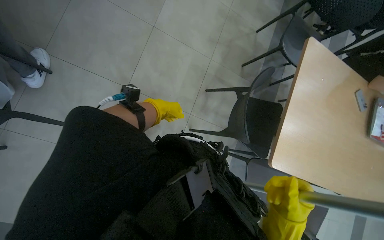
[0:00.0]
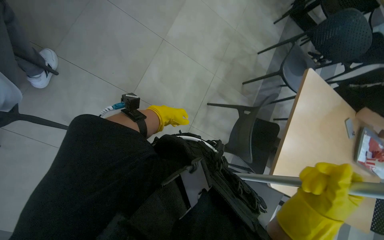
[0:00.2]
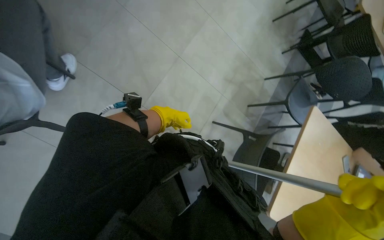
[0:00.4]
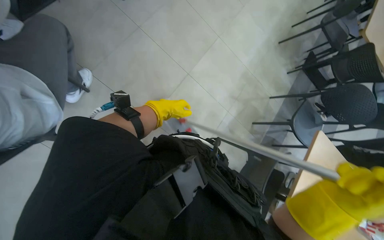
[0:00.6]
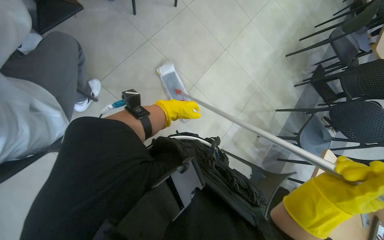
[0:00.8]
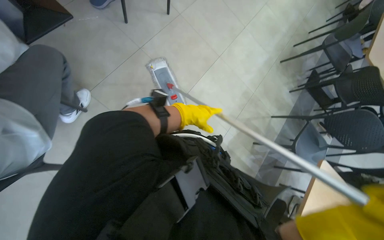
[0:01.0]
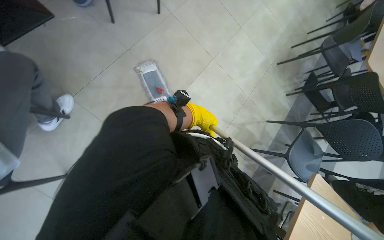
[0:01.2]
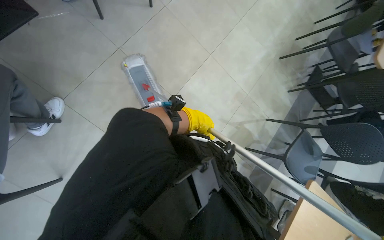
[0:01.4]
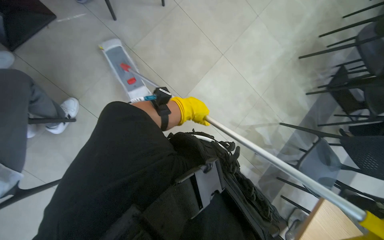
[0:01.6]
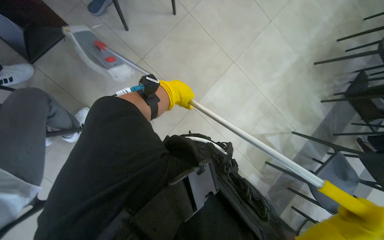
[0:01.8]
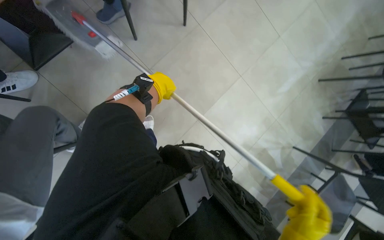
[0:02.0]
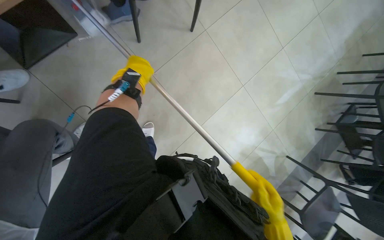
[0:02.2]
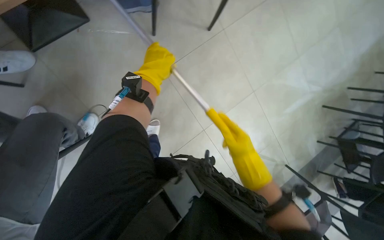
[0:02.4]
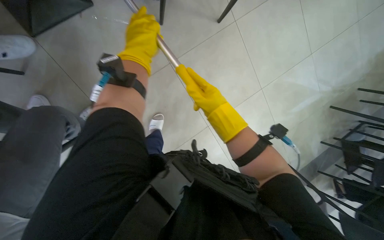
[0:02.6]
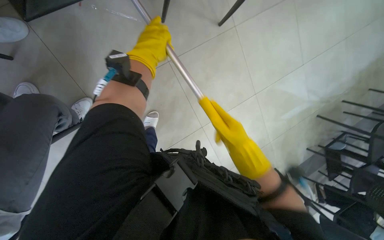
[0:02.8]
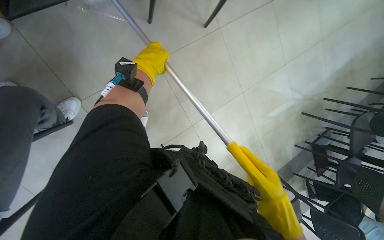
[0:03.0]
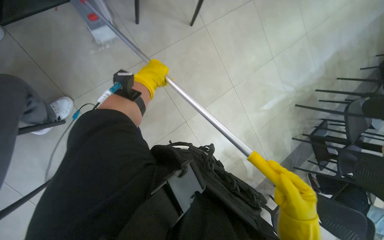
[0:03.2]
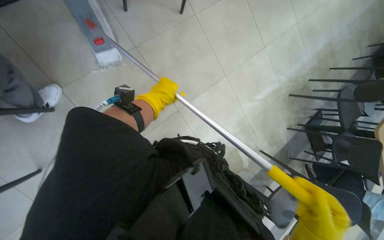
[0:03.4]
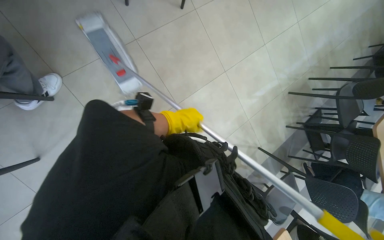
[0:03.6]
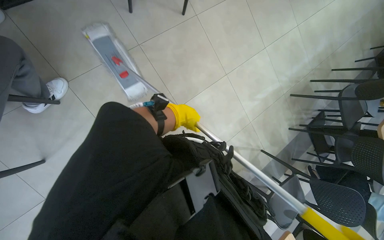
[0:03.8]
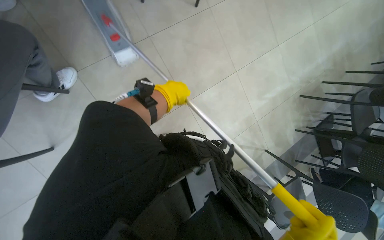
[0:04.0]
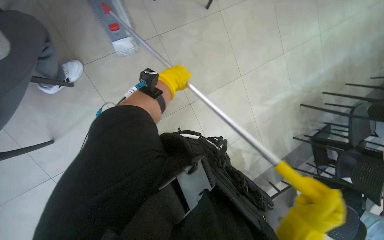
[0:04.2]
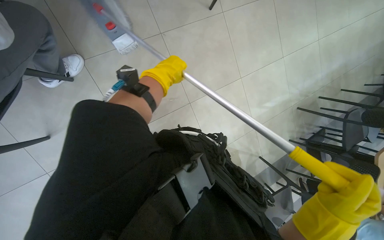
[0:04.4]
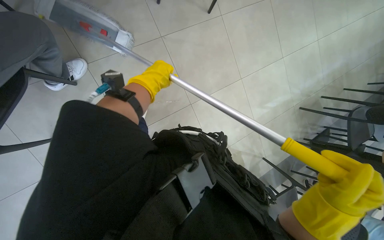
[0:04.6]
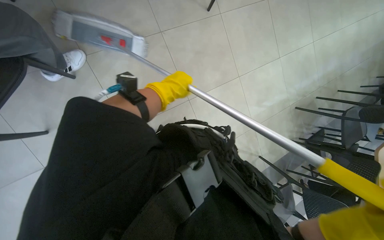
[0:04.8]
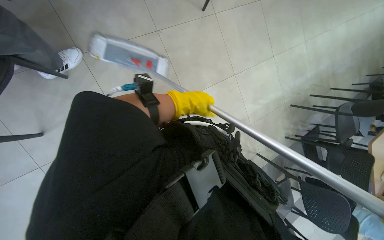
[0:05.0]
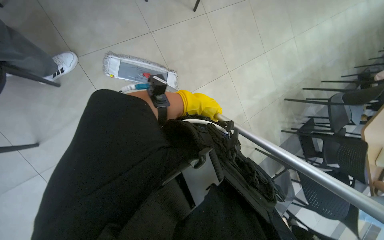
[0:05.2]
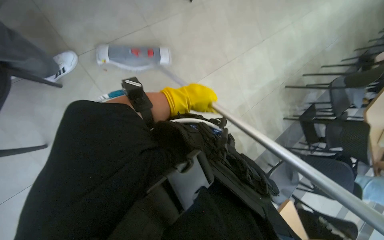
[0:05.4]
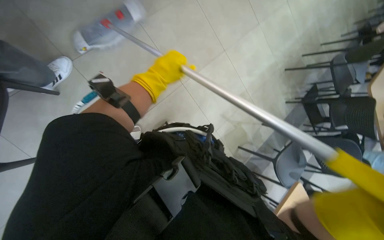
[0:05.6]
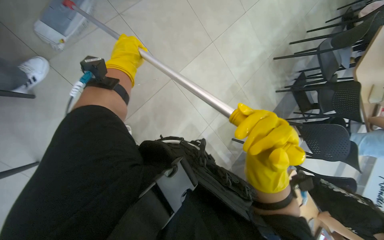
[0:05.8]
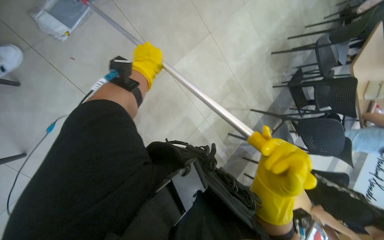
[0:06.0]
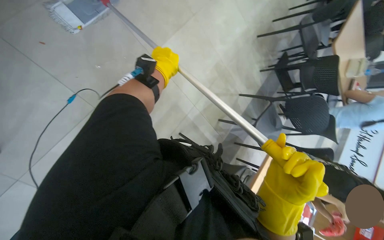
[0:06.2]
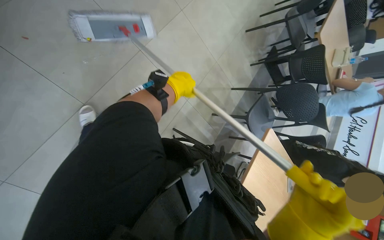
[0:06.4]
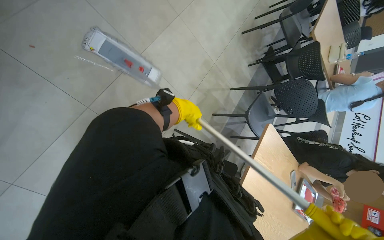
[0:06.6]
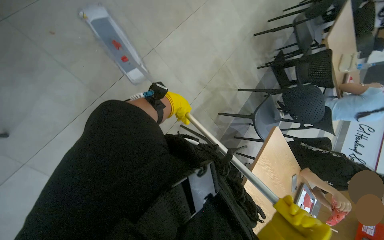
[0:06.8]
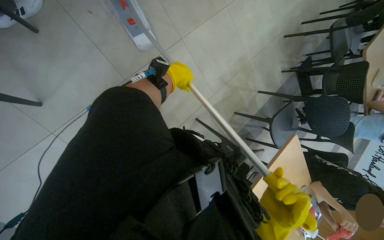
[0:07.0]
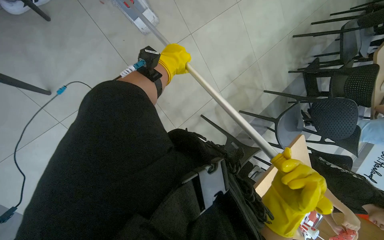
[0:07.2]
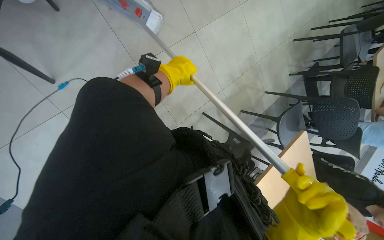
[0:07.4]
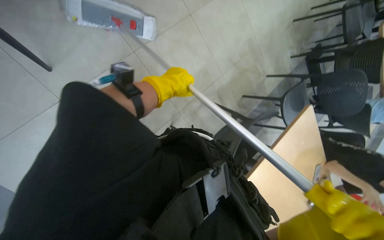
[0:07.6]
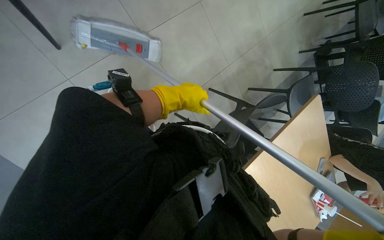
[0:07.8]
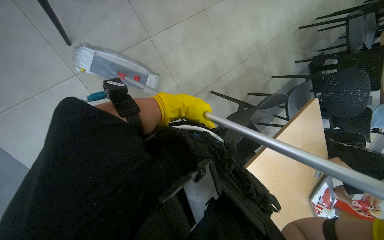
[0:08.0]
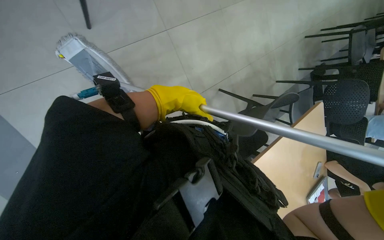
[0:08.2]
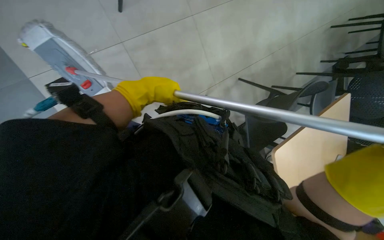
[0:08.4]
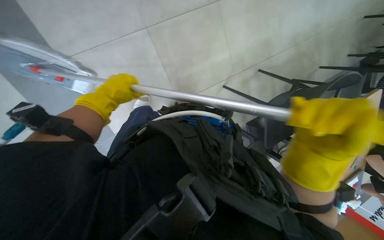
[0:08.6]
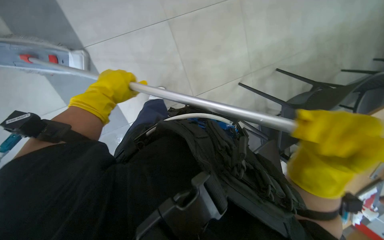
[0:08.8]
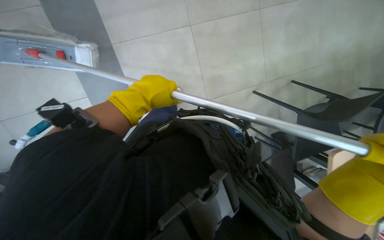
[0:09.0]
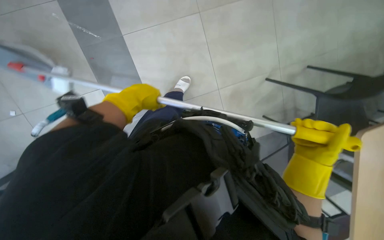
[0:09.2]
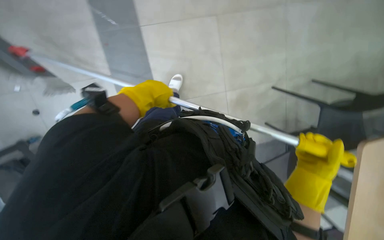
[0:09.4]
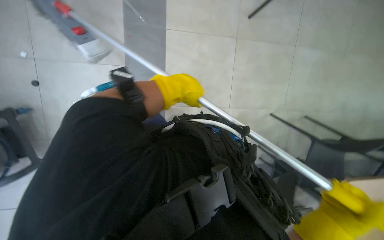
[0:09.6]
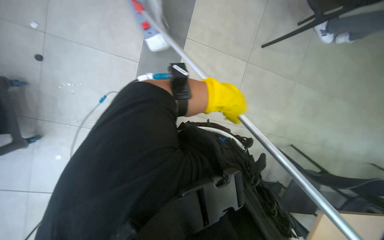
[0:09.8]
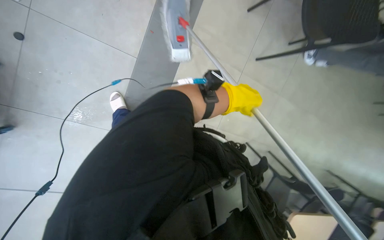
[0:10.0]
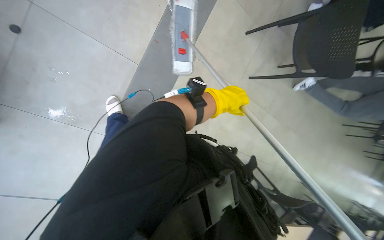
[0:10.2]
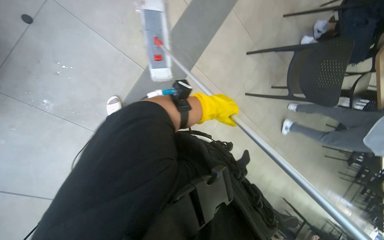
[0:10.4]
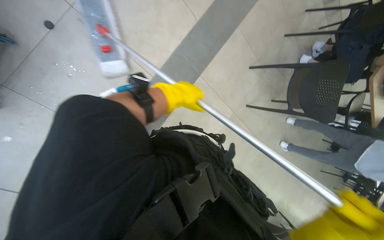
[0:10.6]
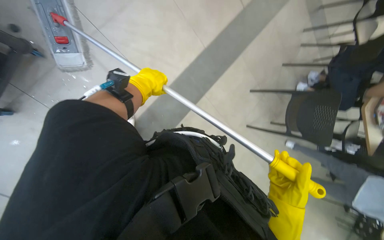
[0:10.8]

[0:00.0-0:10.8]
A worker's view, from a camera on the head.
Job: mopping floor.
The whole recording: Mopping the floor. The worker mops the floor with a flat mop, pausing to rinse and wring the mop head.
0:00.0 to 0:01.6: The camera is carried approximately 50 cm.
0:01.6 to 0:03.0: The head travels roughly 50 cm.
0:03.0 to 0:04.6: The left hand goes down the picture and returns, approximately 25 cm each way.
0:04.6 to 0:06.2: The head rotates approximately 25 degrees to the right. The left hand goes left and right, approximately 15 cm each way, reversing 2 times.
0:06.2 to 0:07.8: The head travels about 50 cm.
0:07.8 to 0:09.2: The wearer moves to the left, roughly 50 cm. The wearer looks some 20 degrees further to the left.
0:09.2 to 0:10.8: The camera is aimed some 20 degrees further to the right. The view tilts roughly 25 degrees upward. The scene turns roughly 55 degrees clockwise in the picture.

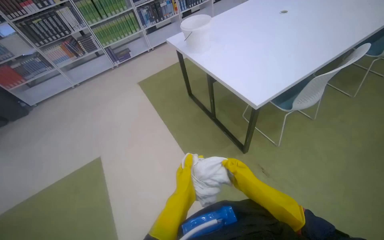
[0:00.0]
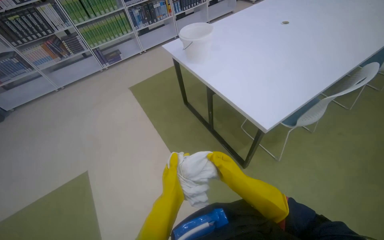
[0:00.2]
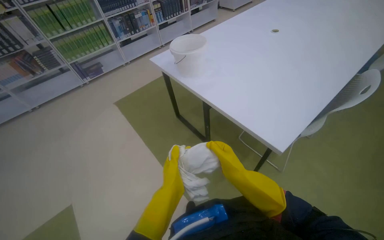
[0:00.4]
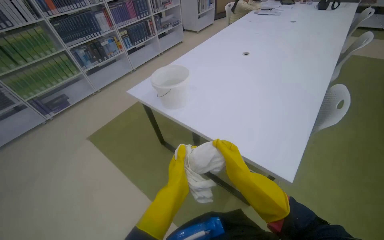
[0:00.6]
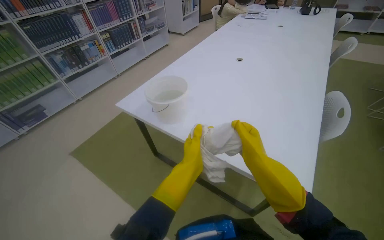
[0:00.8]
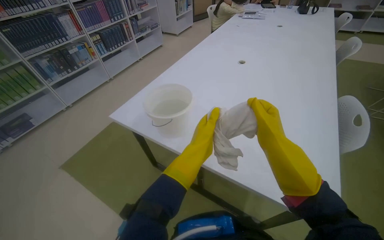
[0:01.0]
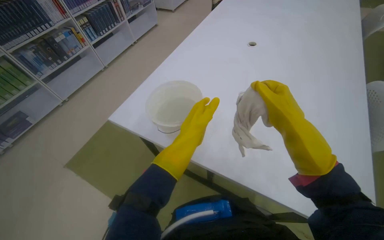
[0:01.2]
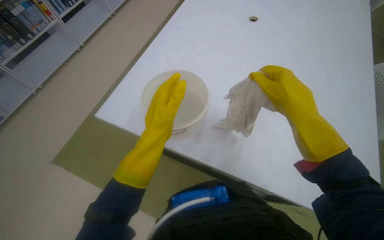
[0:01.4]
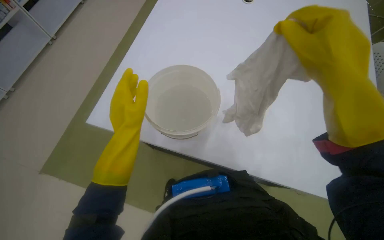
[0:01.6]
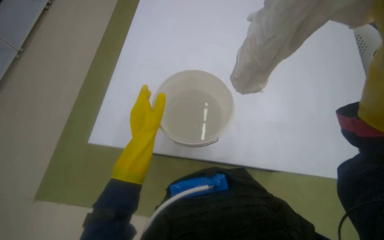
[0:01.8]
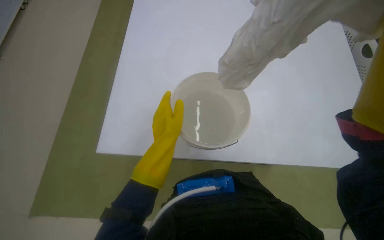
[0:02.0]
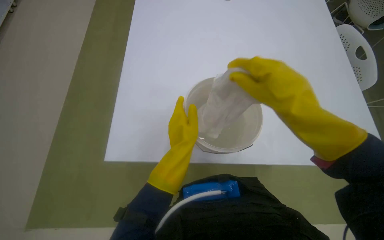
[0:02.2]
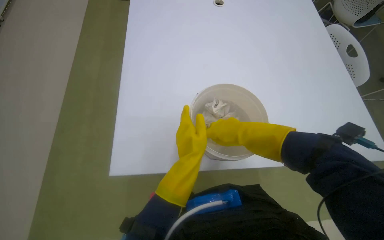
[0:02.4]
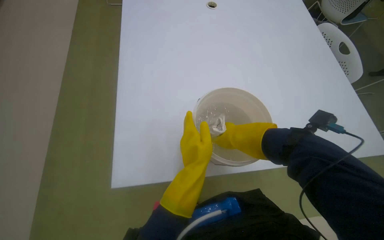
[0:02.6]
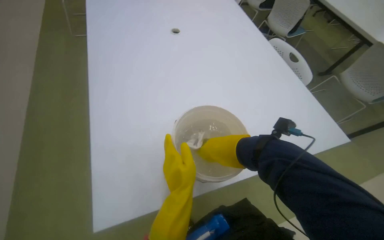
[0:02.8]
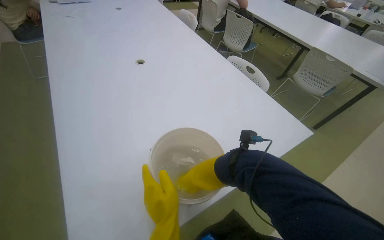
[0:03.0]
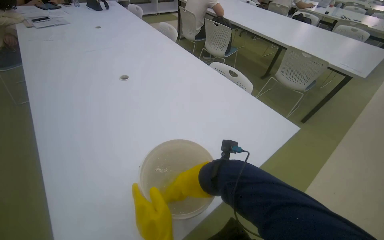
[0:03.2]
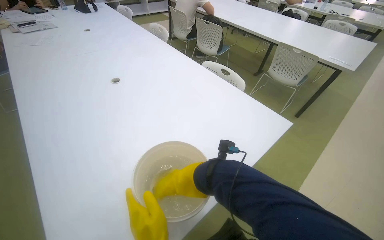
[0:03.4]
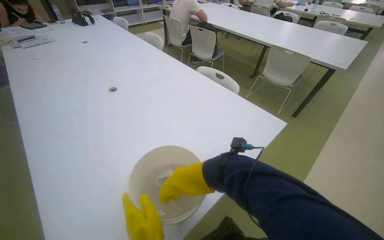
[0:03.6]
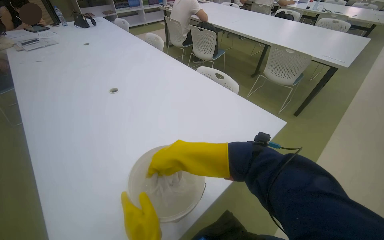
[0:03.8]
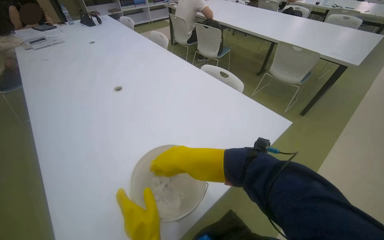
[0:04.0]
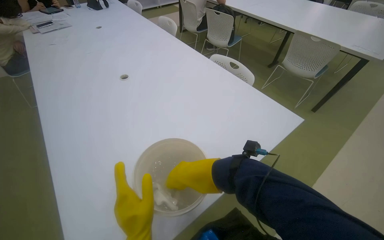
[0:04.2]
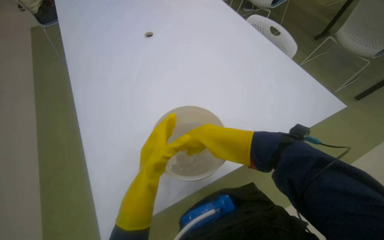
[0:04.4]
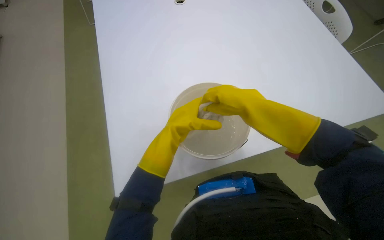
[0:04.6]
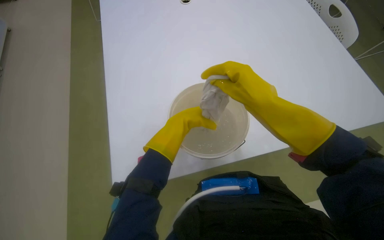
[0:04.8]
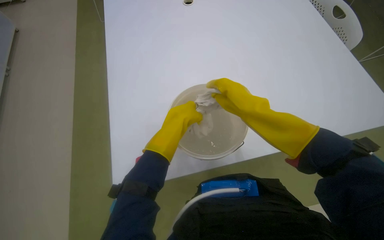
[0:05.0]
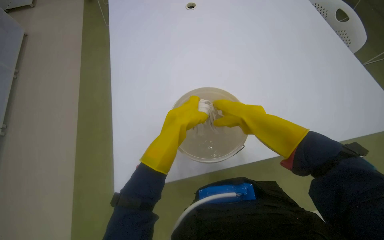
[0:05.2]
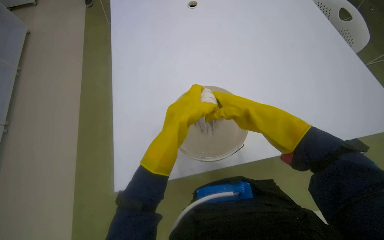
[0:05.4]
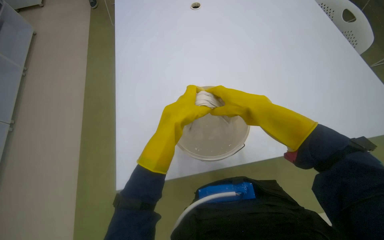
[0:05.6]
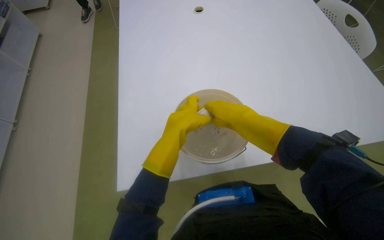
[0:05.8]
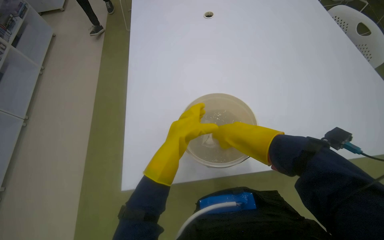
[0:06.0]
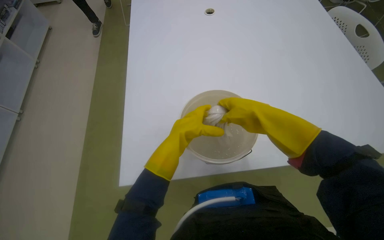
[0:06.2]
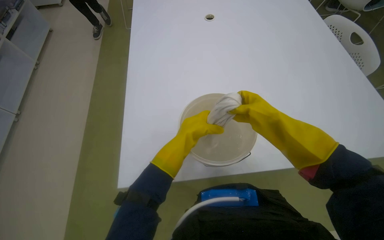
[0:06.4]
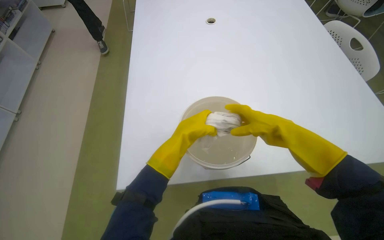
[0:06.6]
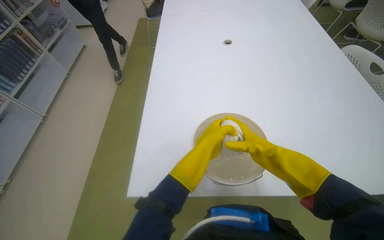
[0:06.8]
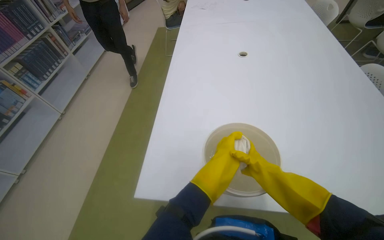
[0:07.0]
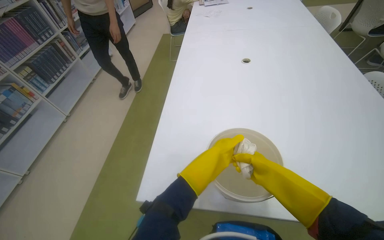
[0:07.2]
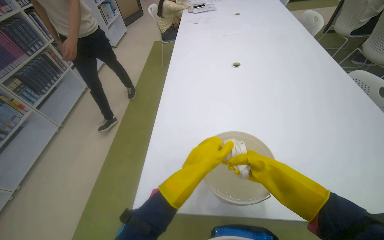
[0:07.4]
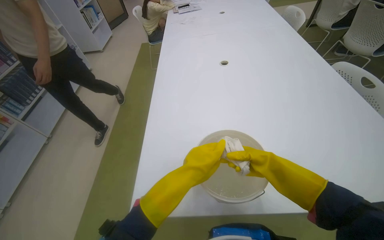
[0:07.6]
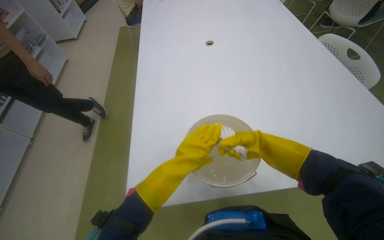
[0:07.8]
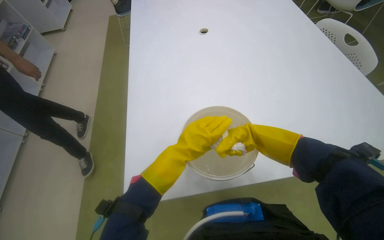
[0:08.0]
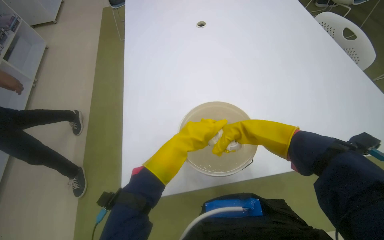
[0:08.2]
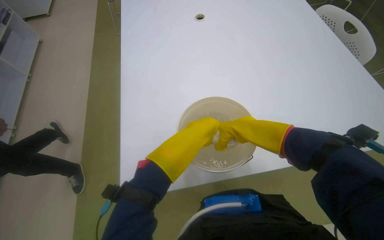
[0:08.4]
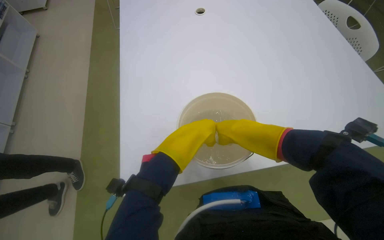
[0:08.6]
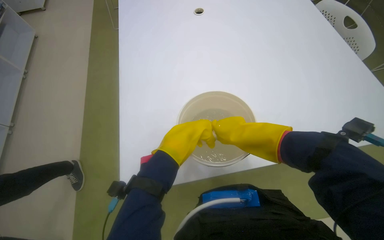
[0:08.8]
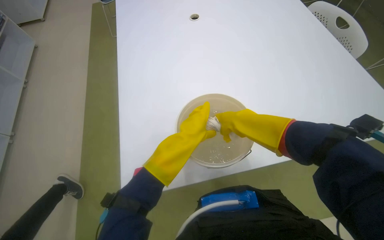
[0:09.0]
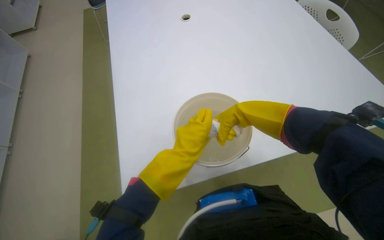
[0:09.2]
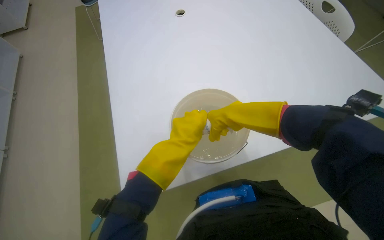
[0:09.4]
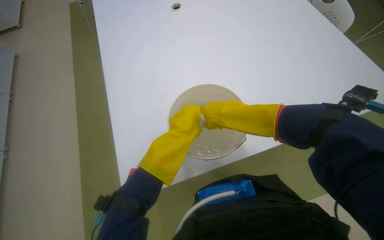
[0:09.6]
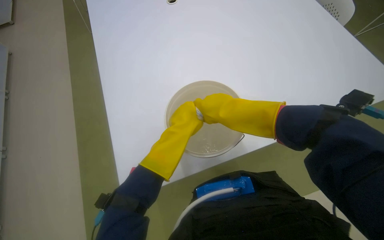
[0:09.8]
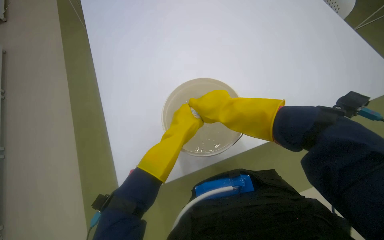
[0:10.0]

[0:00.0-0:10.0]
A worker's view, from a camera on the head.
Job: preparing cleaning supplies.
The whole recording: Preparing cleaning supplies. The worker dips a cloth into a bucket of water and wrings it out.
0:00.0 to 0:01.4: The wearer moves about 1 m. The wearer looks approximately 35 degrees further to the right.
0:01.4 to 0:02.8: The wearer looks about 30 degrees further to the right.
0:04.2 to 0:05.8: The wearer's head swings about 20 degrees to the left. The view tilts roughly 15 degrees downward.
